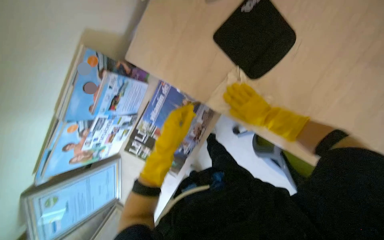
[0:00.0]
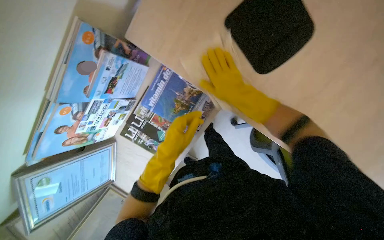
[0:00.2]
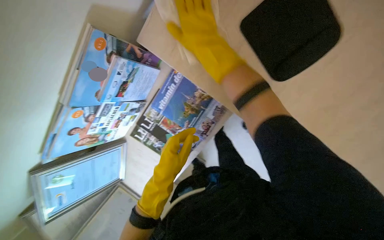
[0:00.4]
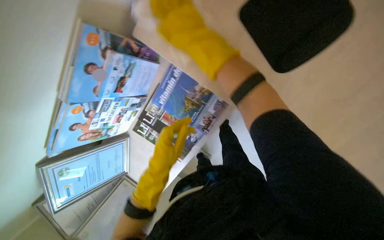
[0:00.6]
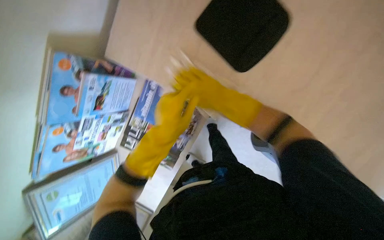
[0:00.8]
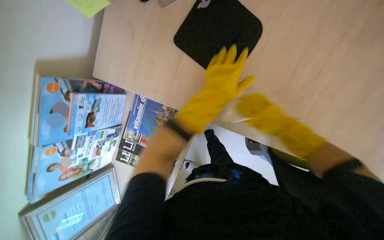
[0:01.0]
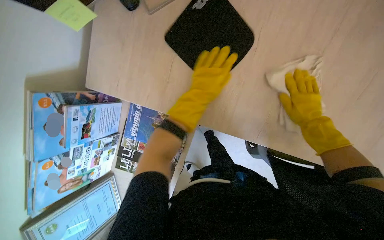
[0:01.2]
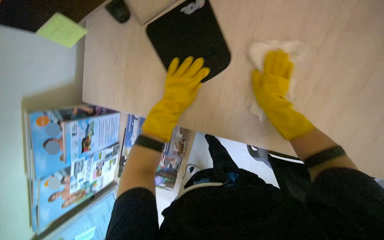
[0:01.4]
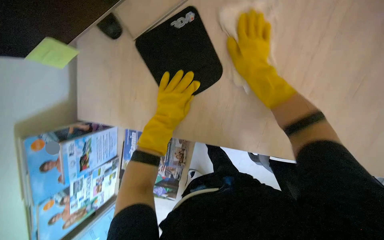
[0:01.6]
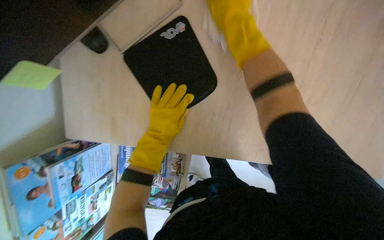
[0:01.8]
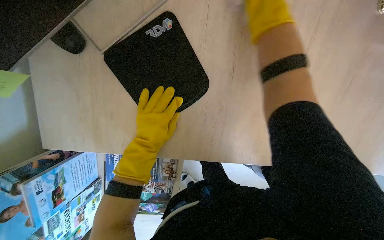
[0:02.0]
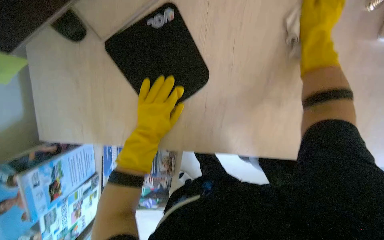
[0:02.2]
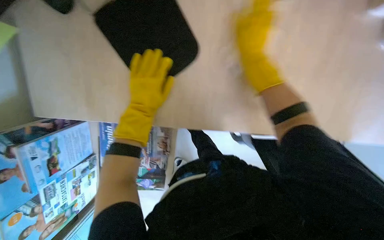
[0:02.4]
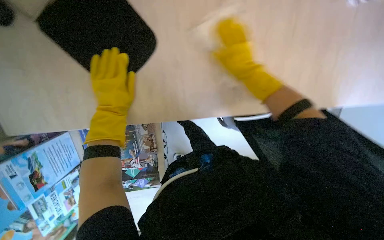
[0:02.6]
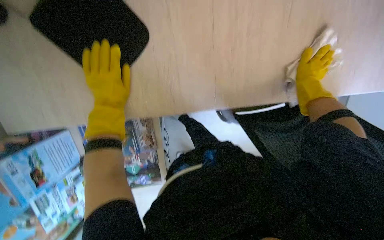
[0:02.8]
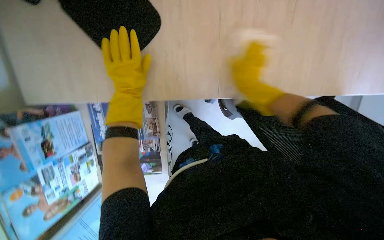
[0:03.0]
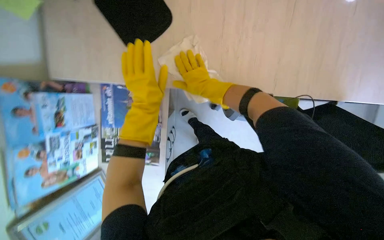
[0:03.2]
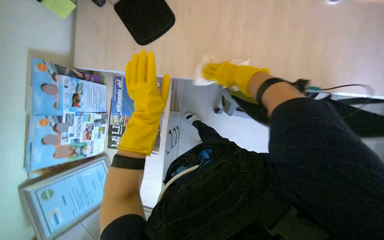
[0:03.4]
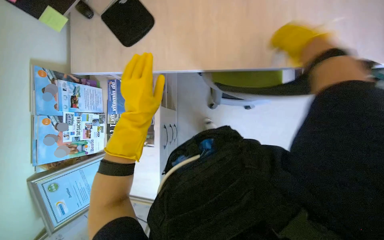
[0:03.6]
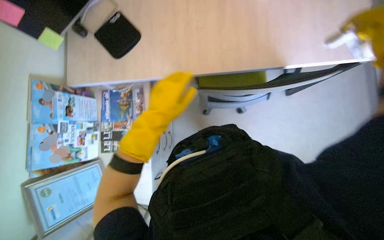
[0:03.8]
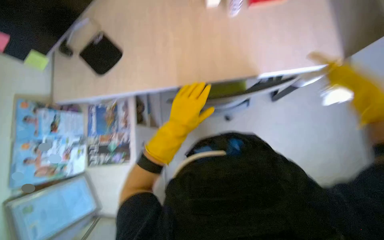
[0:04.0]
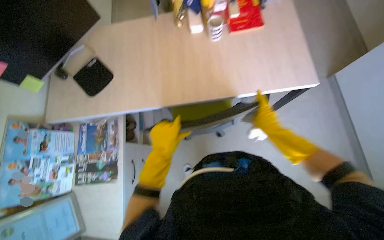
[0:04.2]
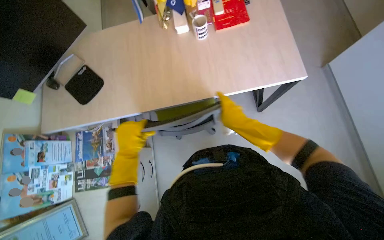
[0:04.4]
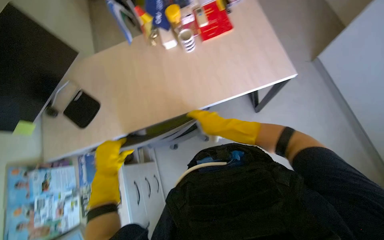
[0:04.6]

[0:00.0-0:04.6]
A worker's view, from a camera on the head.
Job: wiping surfaces.
The whole recording: Wiping office desk surface. The worker wipes the surface of an office desk with a white cloth.
0:00.0 to 0:01.6: The left hand is displaced up the picture by roughly 20 cm. Meanwhile the right hand goes left and right, some 35 cm each way, reversing 2 times.
0:03.0 to 0:04.6: The camera travels some 70 cm. The view tilts approximately 30 degrees upward.

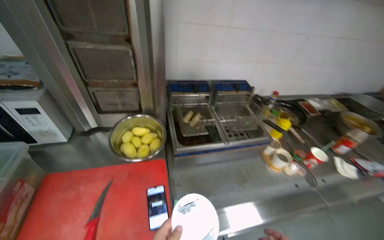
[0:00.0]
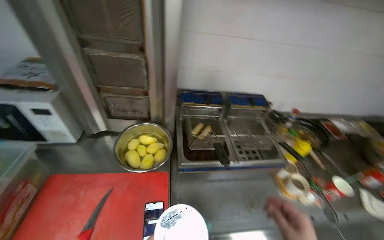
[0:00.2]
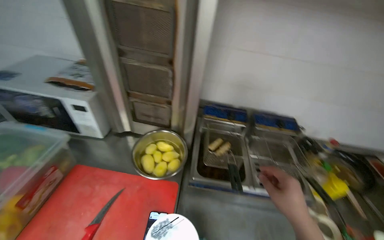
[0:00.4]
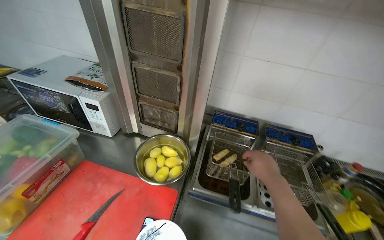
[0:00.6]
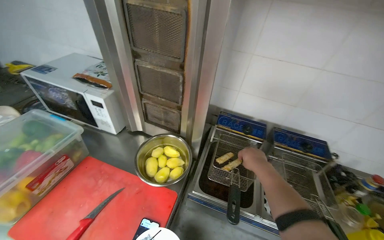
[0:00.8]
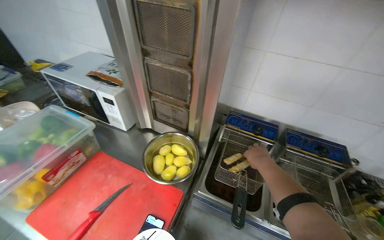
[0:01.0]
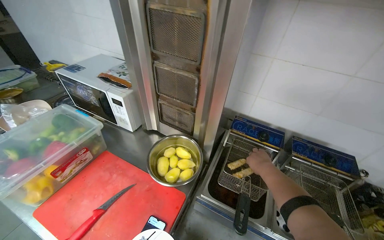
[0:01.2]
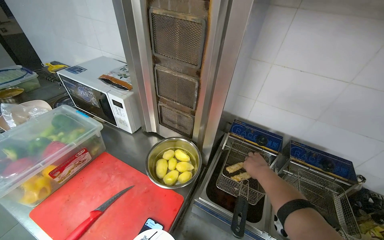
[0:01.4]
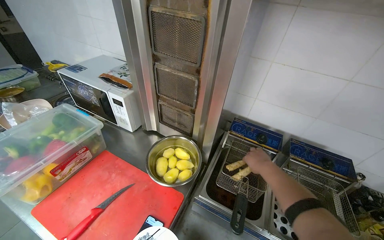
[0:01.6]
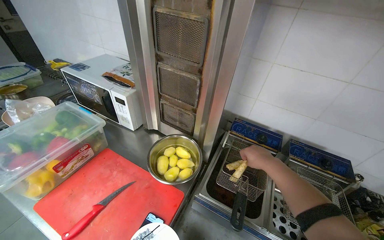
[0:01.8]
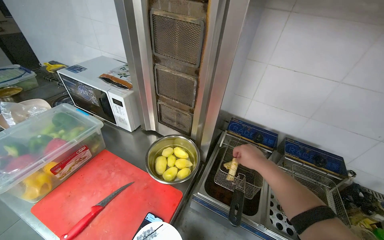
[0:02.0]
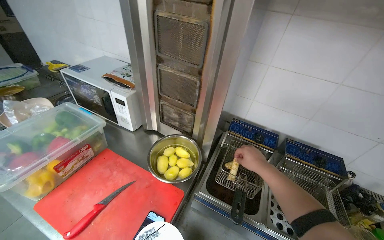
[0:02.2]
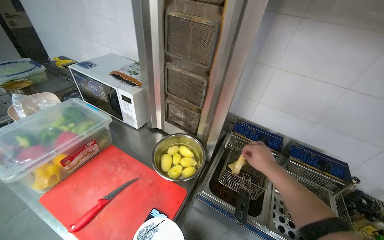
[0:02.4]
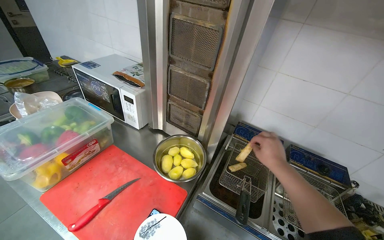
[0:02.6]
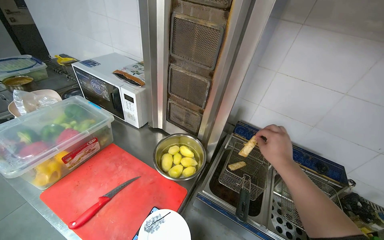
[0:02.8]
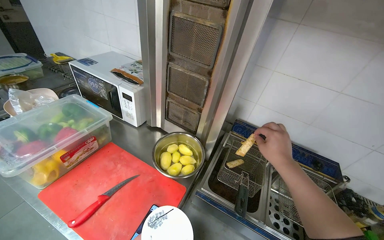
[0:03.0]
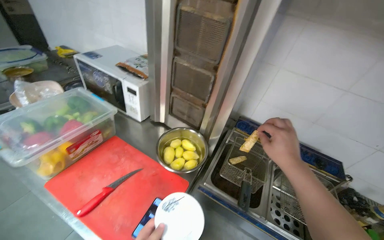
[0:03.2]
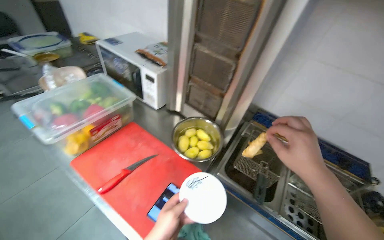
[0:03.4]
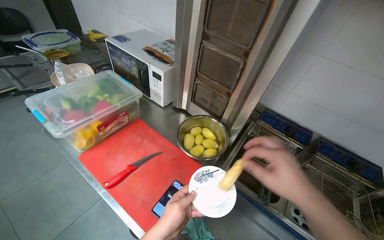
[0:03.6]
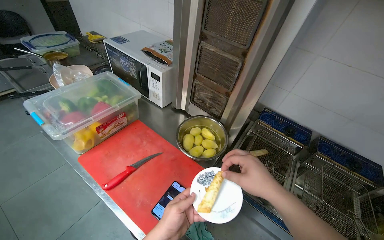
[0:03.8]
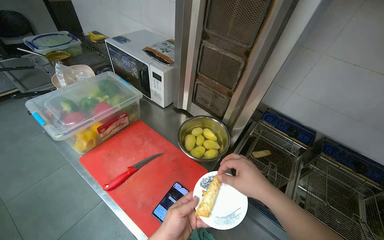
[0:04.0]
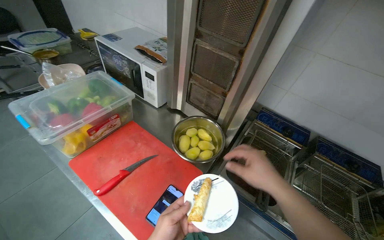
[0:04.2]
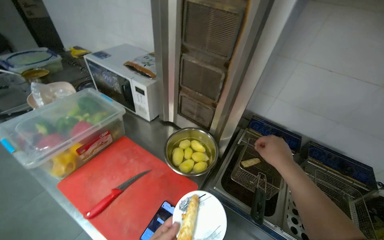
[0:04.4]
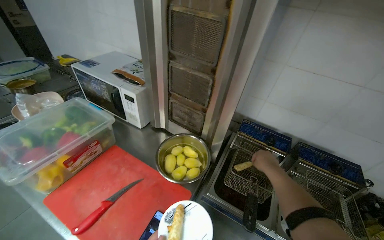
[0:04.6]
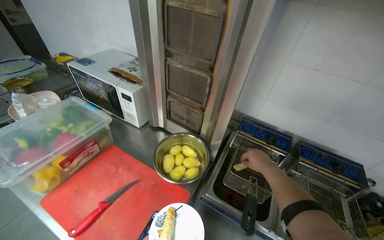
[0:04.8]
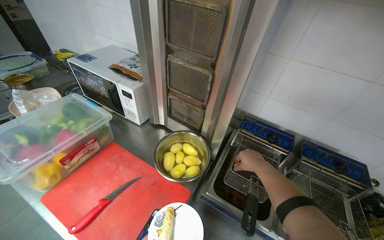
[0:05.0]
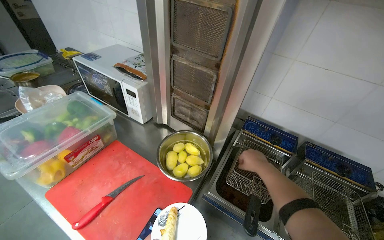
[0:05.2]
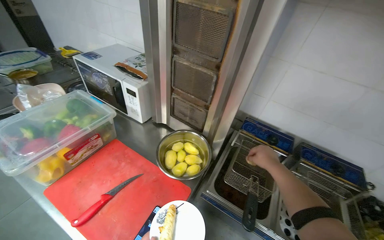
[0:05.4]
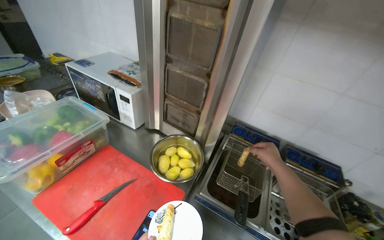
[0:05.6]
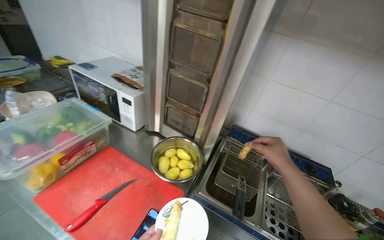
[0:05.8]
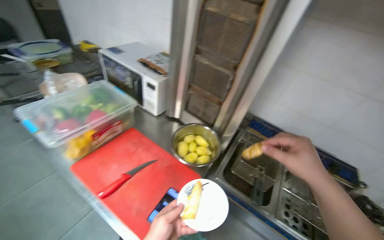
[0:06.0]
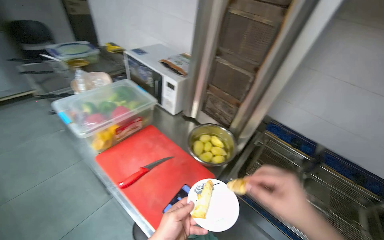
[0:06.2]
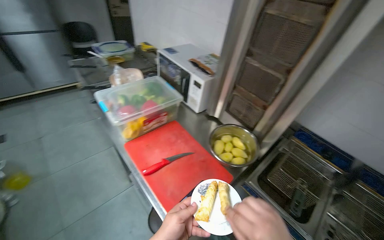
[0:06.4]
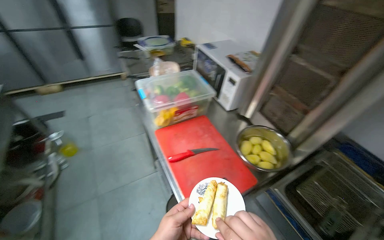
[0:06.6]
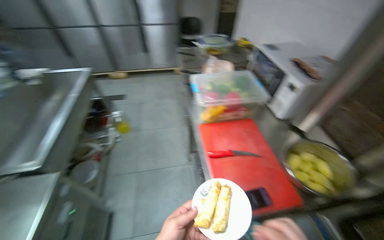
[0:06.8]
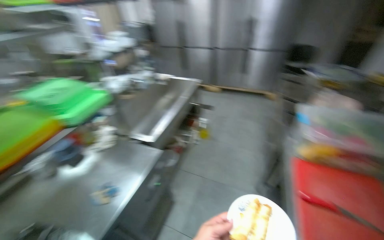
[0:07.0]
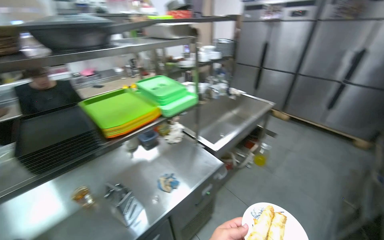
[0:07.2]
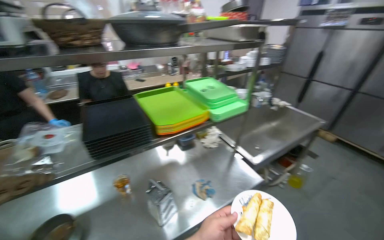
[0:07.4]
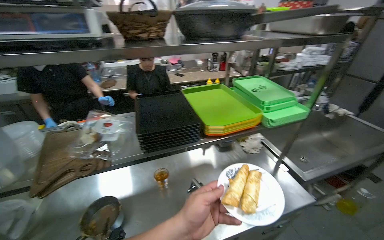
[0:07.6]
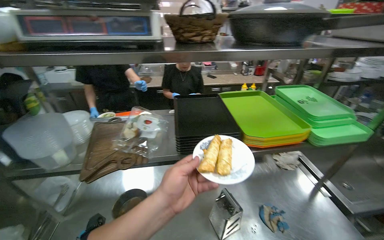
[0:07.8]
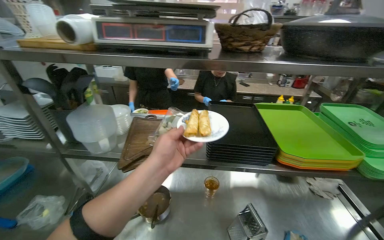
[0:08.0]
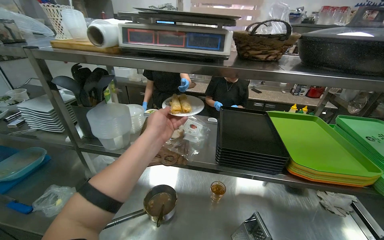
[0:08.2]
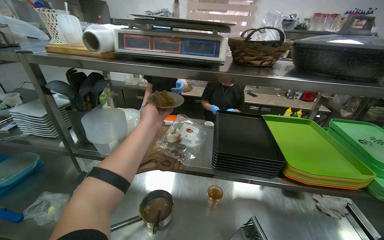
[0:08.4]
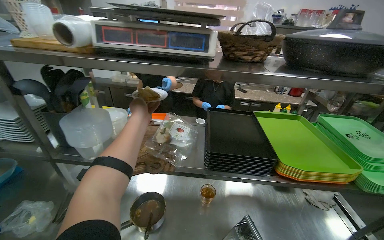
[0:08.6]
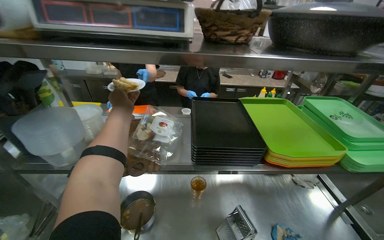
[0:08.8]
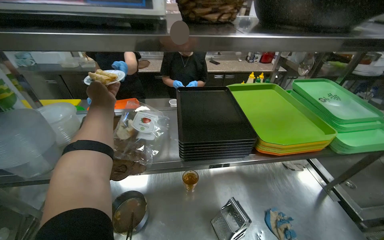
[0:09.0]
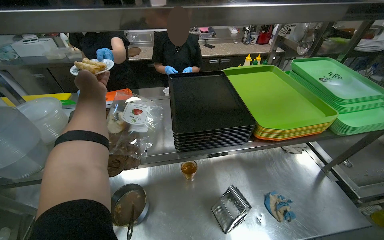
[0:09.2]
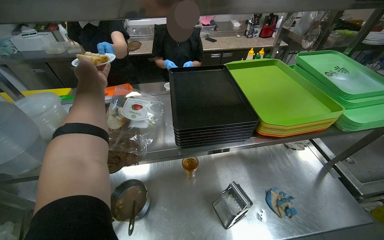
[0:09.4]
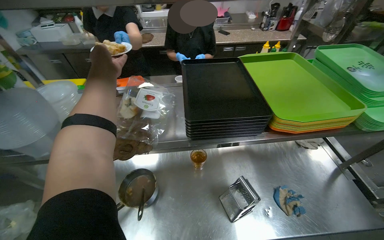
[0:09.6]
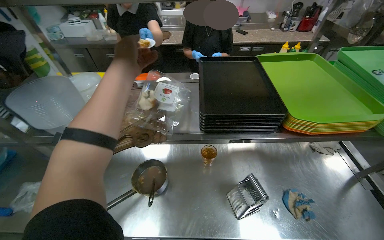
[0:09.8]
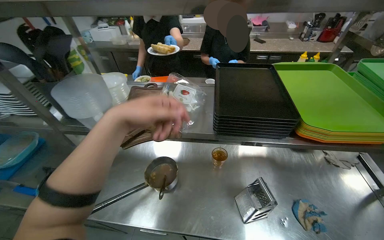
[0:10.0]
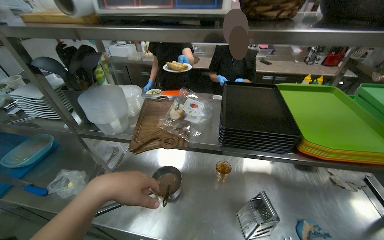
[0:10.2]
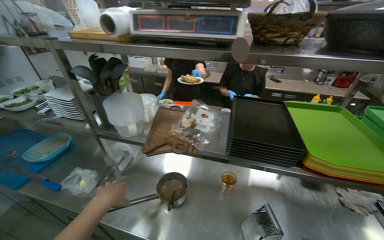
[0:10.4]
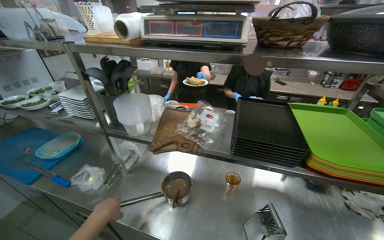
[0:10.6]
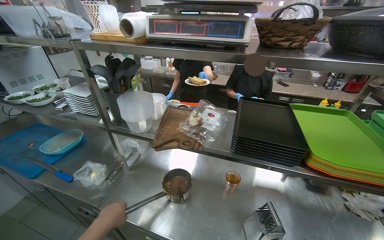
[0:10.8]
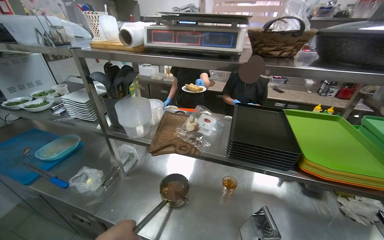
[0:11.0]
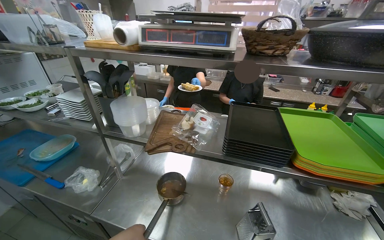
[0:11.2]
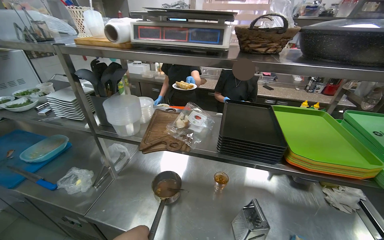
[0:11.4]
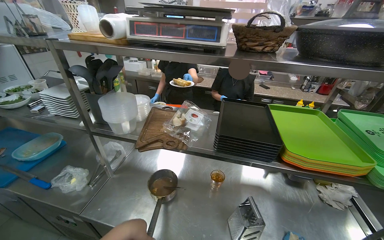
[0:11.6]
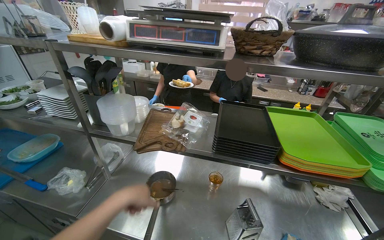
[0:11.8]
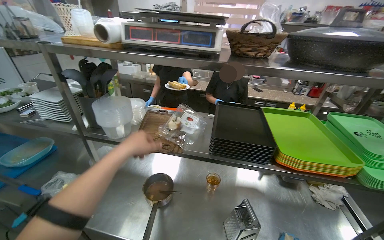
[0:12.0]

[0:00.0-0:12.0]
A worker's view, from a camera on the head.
Job: cooking food.
The whole recording: Preparing and serving fried items. The worker takes fried items from the deep fryer and hands them to another worker.
0:00.0 to 0:01.6: The wearer's head swings roughly 40 degrees to the left.
0:01.6 to 0:03.0: The right hand is displaced nearer to the camera by roughly 15 cm.
0:04.4 to 0:06.0: The right hand is displaced nearer to the camera by approximately 15 cm.
0:06.0 to 0:07.6: The wearer moves roughly 70 cm. The wearer's head swings some 130 degrees to the left.
0:09.0 to 0:10.4: The wearer's head swings some 20 degrees to the left. The left hand heads down the picture and nearer to the camera, covering about 40 cm.

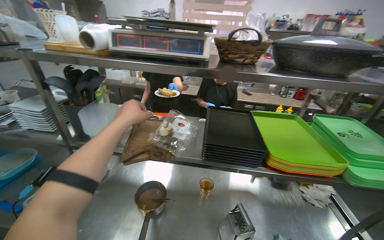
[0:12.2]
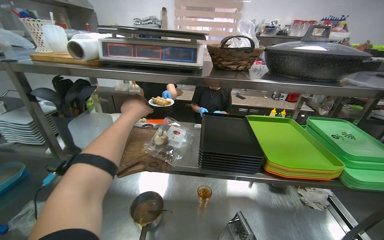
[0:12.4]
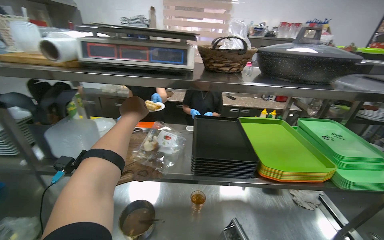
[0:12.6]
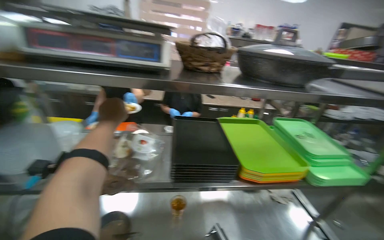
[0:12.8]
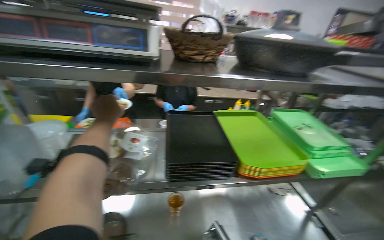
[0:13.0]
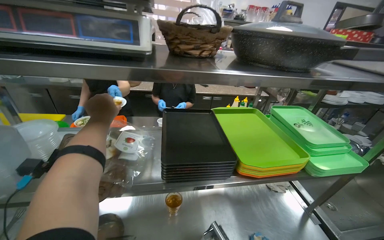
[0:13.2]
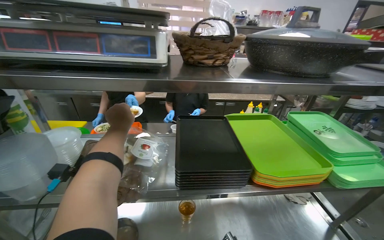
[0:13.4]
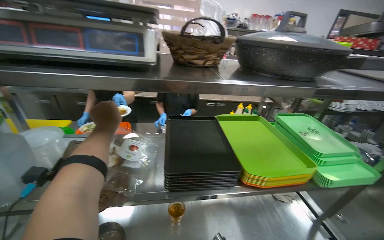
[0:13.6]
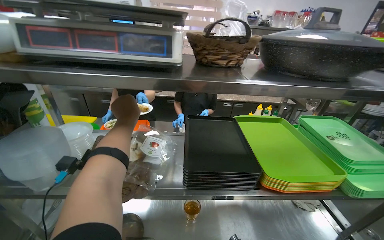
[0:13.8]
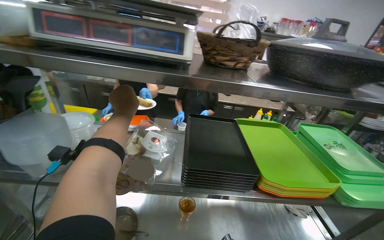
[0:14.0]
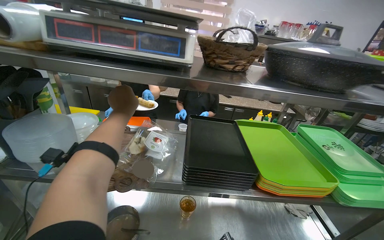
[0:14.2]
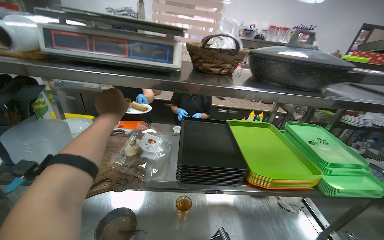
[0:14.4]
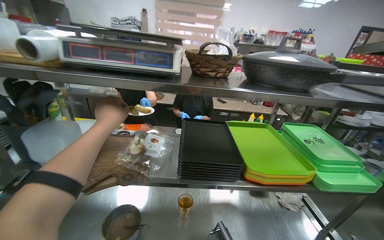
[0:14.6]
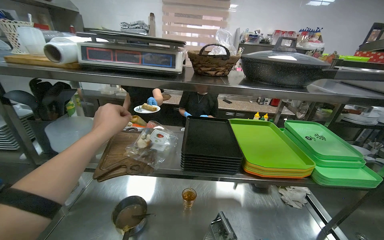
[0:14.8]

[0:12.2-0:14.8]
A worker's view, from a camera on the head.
Job: cooking food.
The whole recording: Preparing and serving fried items. The worker takes fried items from the deep fryer and hands them to another worker.
0:13.4 to 0:14.8: The left hand goes about 25 cm nearer to the camera.
